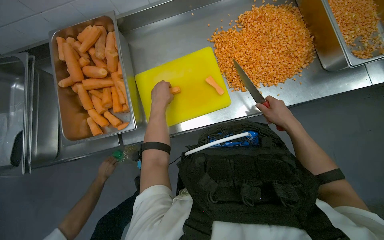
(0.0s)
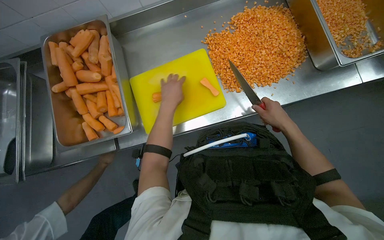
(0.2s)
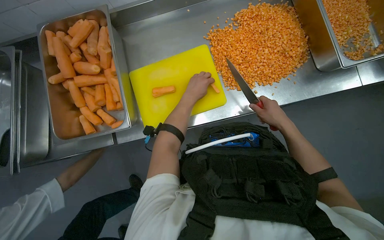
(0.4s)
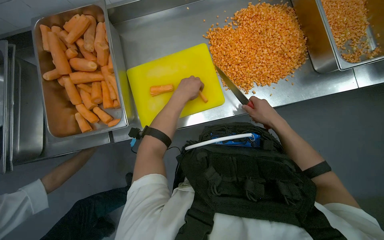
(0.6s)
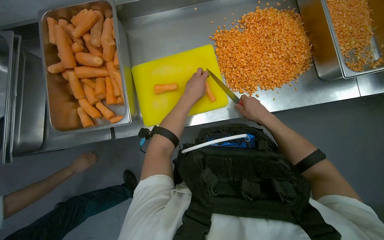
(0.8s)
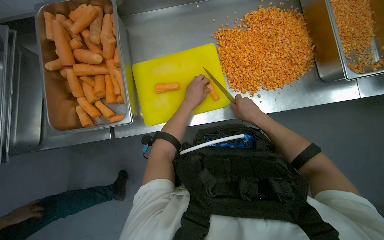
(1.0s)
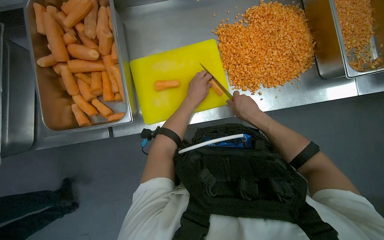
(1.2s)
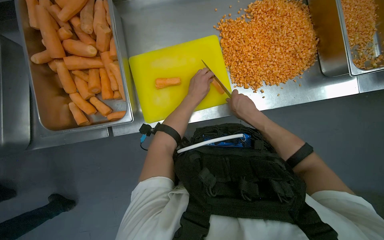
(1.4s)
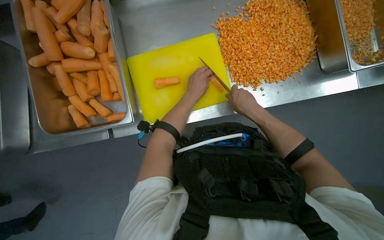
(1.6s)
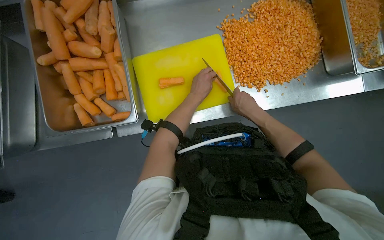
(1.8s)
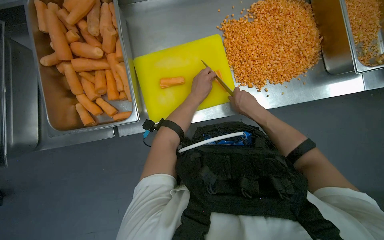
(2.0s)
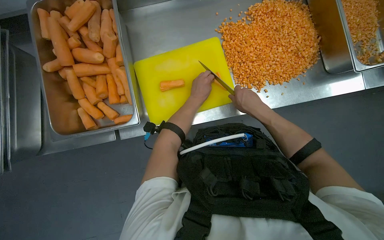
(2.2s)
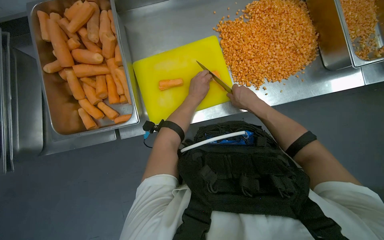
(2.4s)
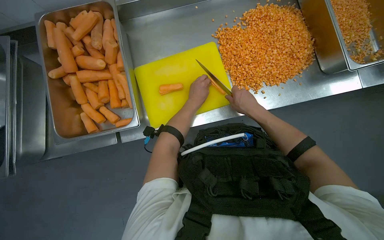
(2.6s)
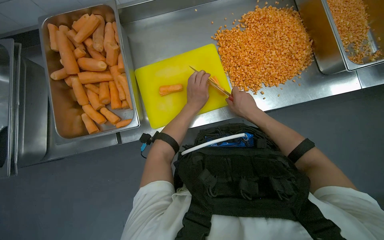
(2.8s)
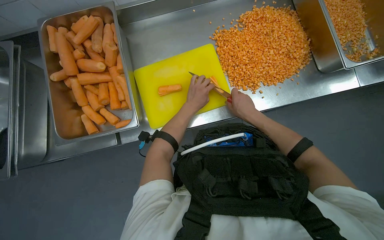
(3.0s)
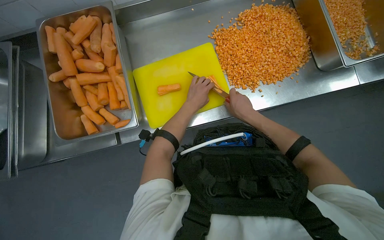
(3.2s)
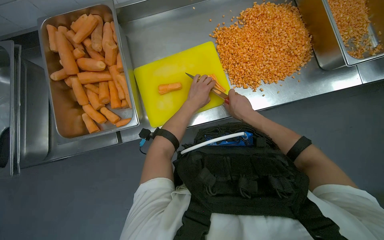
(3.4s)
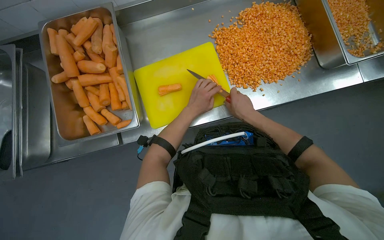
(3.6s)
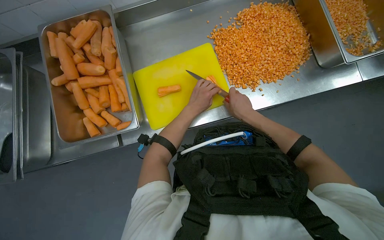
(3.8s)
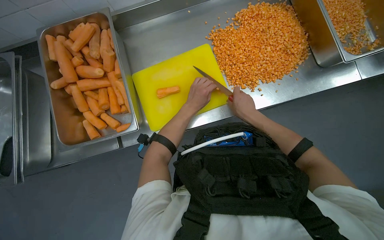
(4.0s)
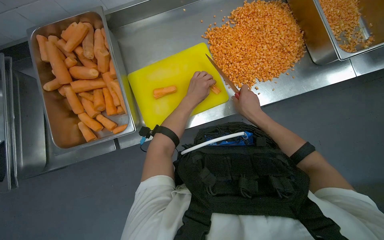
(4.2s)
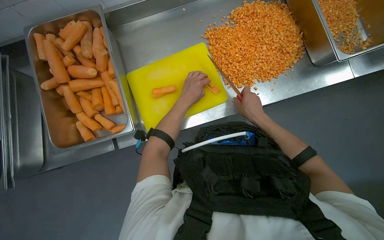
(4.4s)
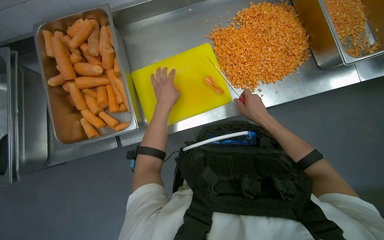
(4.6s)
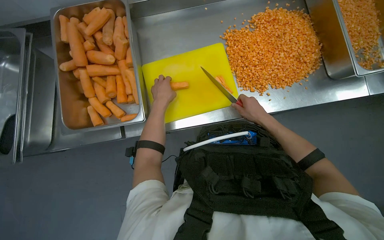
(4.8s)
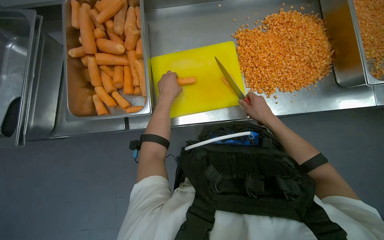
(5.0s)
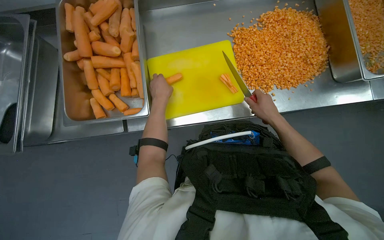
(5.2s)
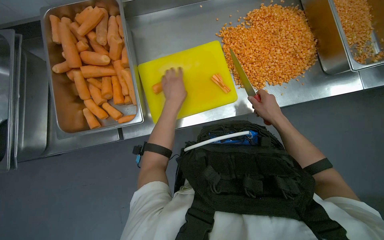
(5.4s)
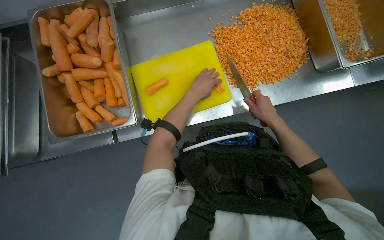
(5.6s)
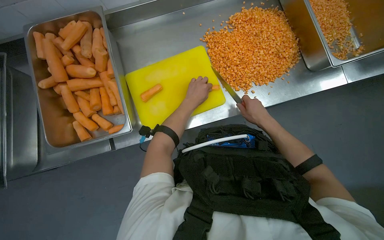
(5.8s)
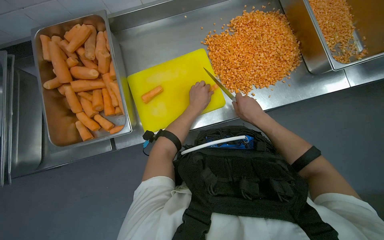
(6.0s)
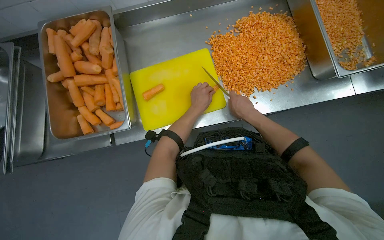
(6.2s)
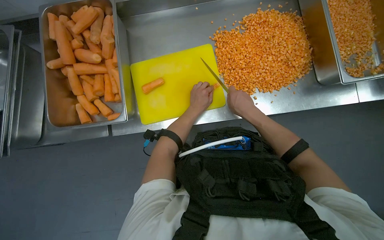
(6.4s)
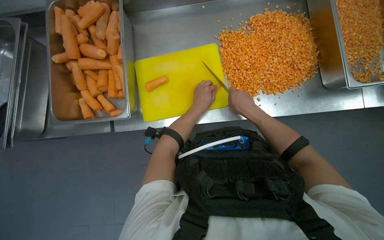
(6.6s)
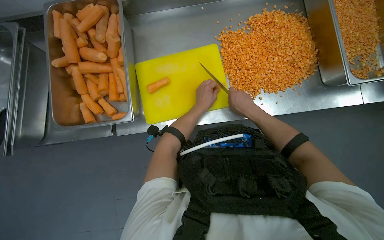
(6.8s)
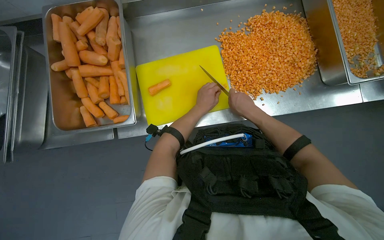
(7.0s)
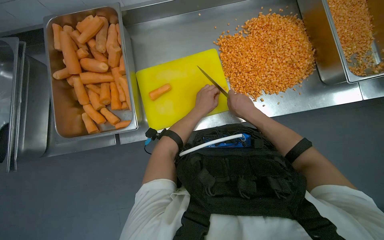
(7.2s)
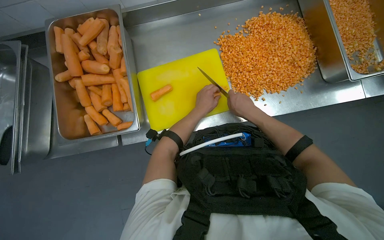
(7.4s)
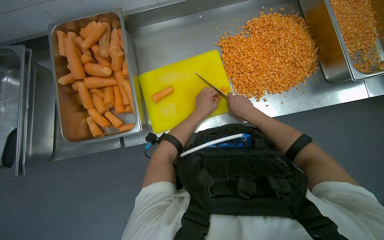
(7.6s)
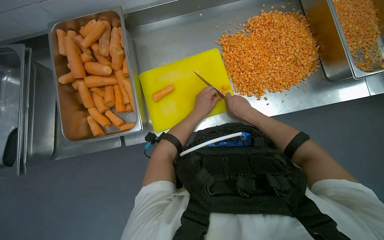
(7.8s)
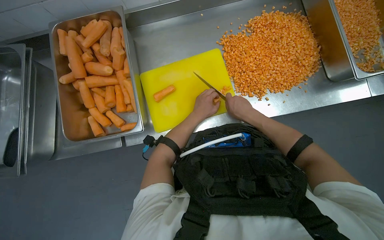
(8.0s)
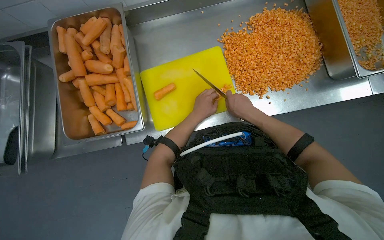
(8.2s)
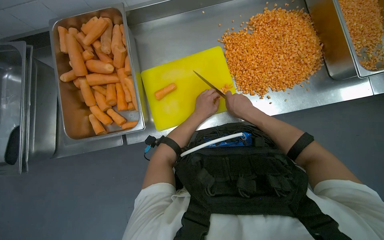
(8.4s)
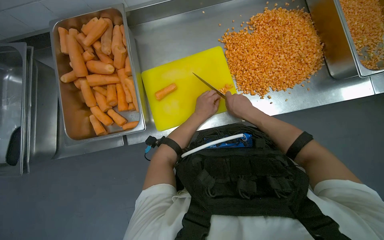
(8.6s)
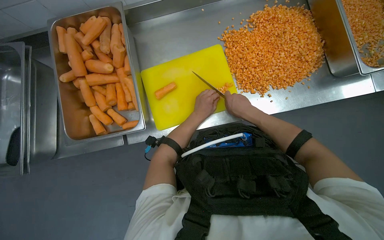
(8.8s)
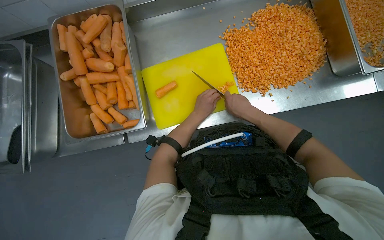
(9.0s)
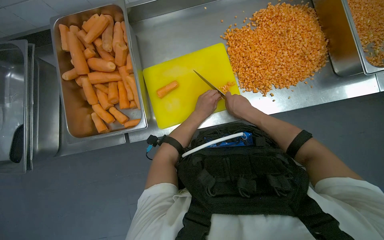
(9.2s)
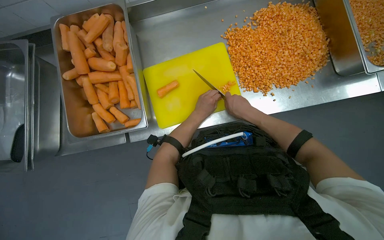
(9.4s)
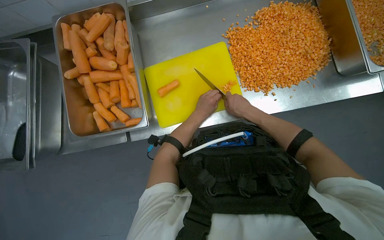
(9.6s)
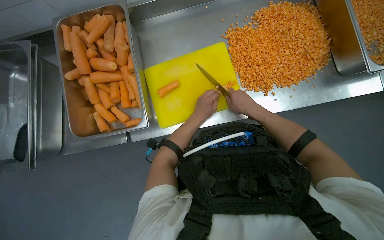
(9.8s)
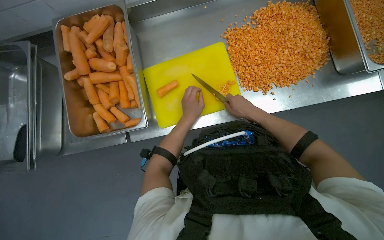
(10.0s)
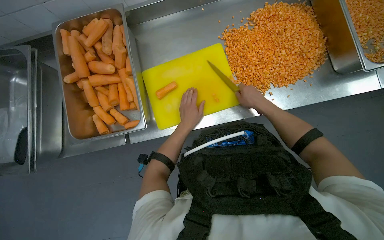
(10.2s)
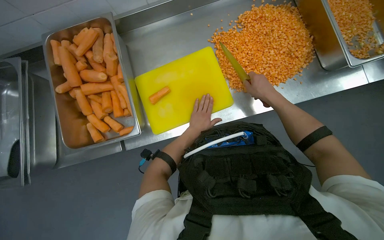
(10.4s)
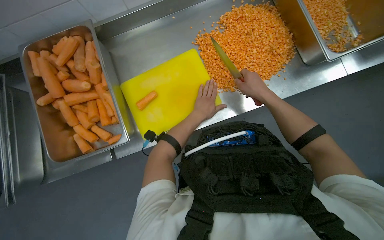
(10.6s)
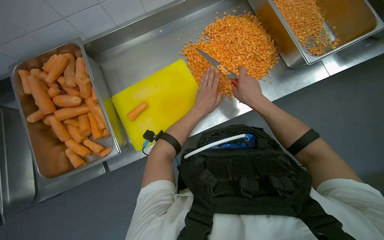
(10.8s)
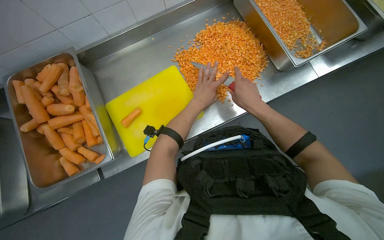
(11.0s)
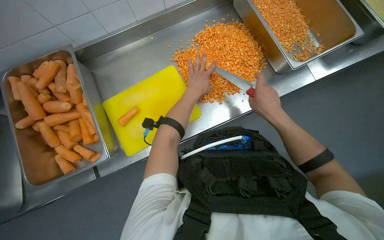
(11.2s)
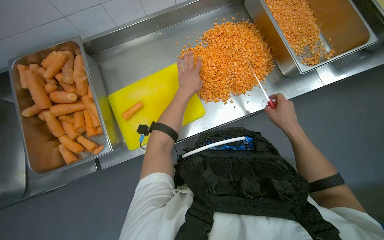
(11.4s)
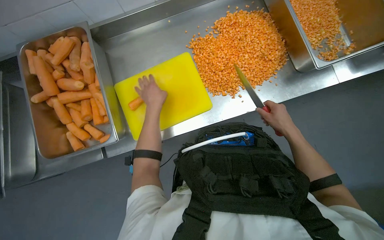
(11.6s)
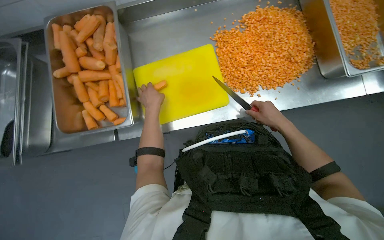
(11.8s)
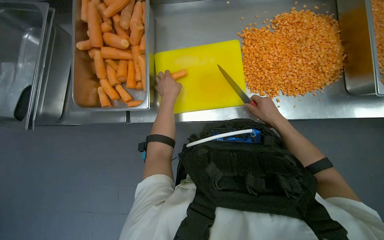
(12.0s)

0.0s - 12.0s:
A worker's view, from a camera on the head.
Job: preparing food.
The whole recording: Dicing carrots on cutting board. The worker dices carrots on a yellow cutting board and pushes them into a metal tray.
0.0s - 1.6s: The left hand heads to the right, covering some 10 cm. The right hand moves to the left, roughly 15 cm.
1.6s - 4.4s: The hands stay close to where they were, moving slightly.
4.4s - 6.0s: The left hand goes to the left and returns, about 15 cm each way.
6.0s - 7.6s: The hands stay close to where they were, moving slightly.
7.6s - 9.0s: The hands are busy where they are.
9.0s - 10.4s: The right hand shifts approximately 10 cm to the right.
10.4s - 12.0s: The left hand is displaced to the left and nearer to the camera by some 15 cm.

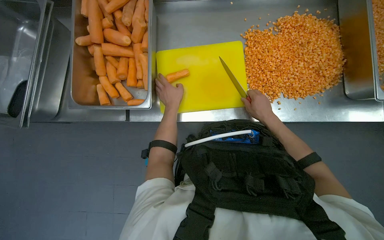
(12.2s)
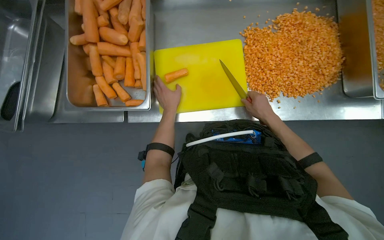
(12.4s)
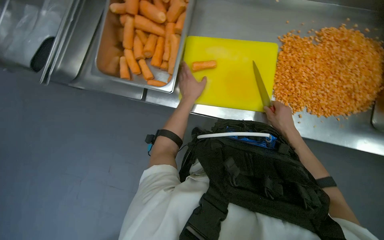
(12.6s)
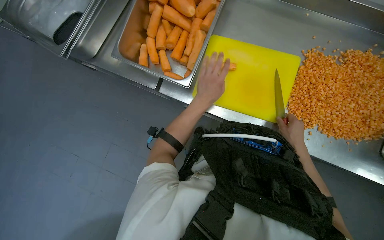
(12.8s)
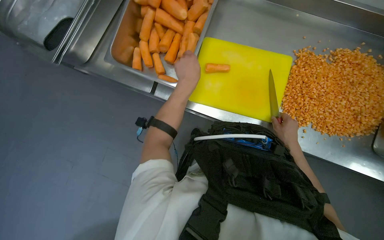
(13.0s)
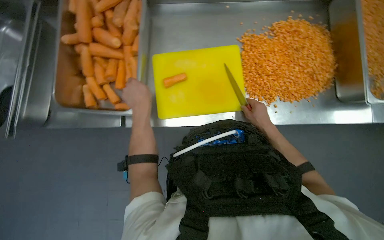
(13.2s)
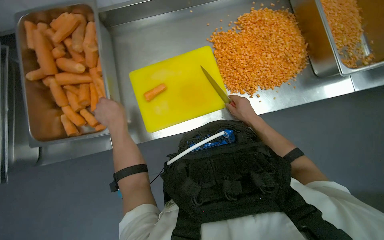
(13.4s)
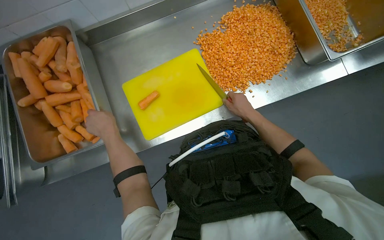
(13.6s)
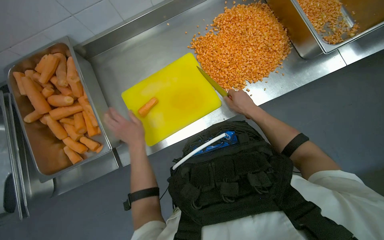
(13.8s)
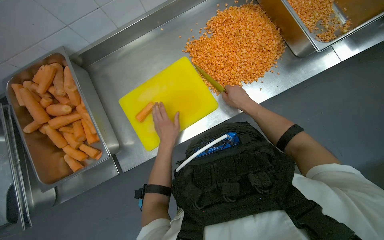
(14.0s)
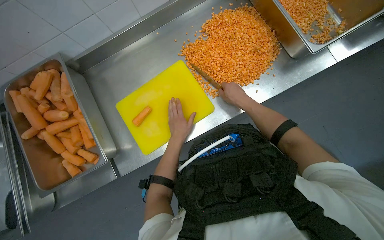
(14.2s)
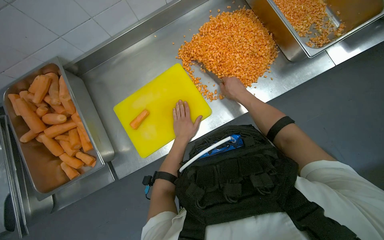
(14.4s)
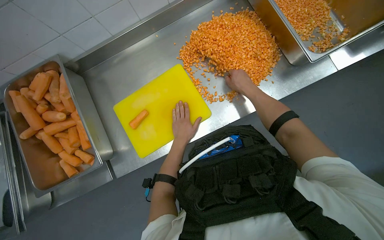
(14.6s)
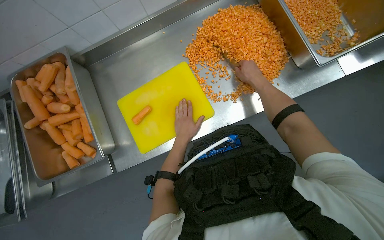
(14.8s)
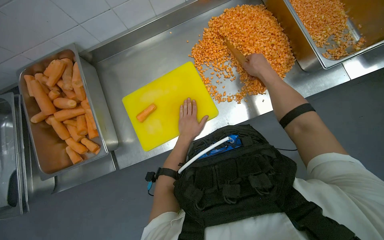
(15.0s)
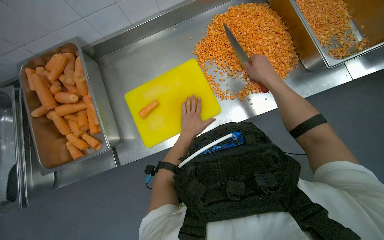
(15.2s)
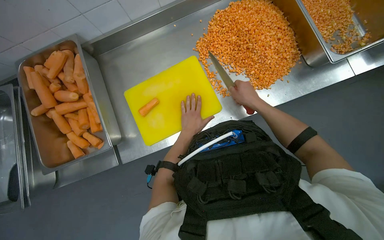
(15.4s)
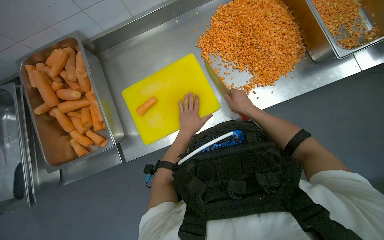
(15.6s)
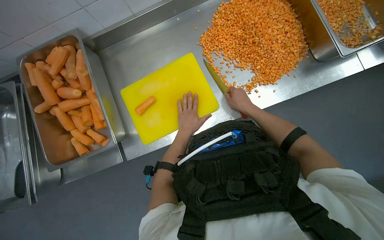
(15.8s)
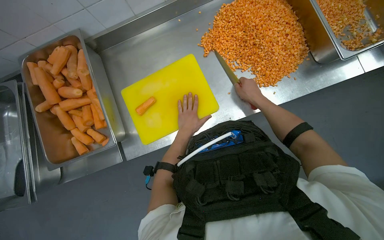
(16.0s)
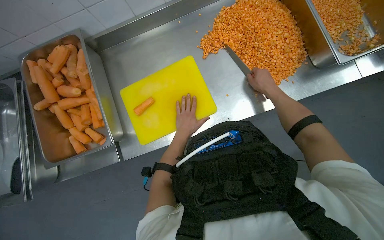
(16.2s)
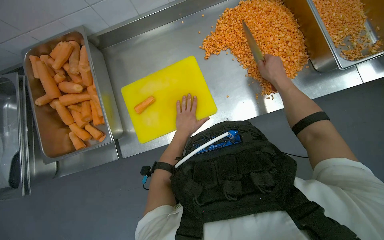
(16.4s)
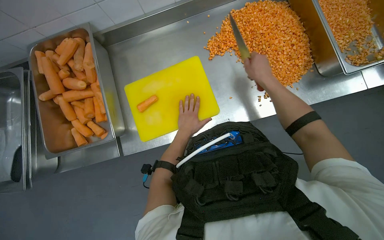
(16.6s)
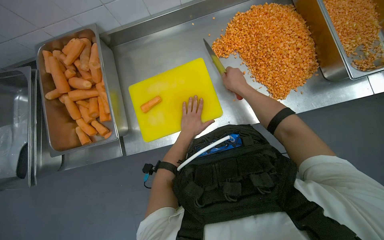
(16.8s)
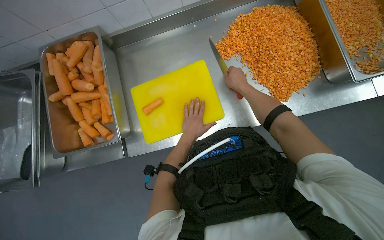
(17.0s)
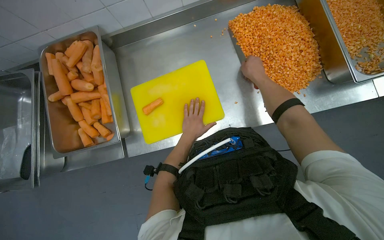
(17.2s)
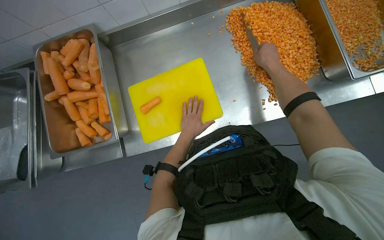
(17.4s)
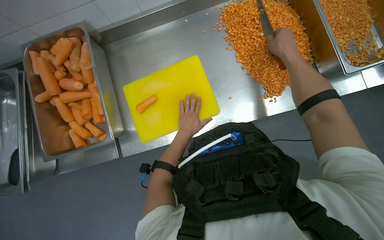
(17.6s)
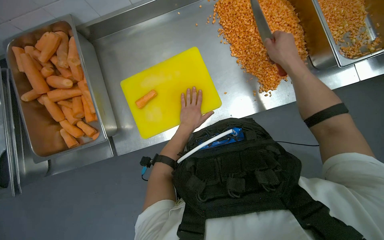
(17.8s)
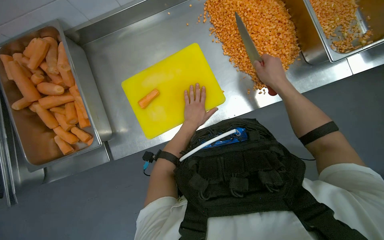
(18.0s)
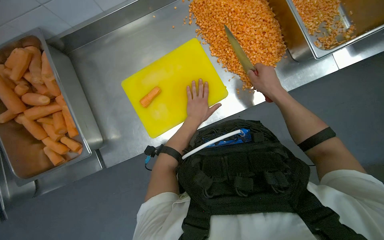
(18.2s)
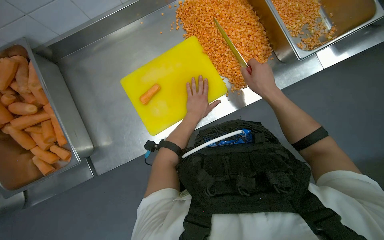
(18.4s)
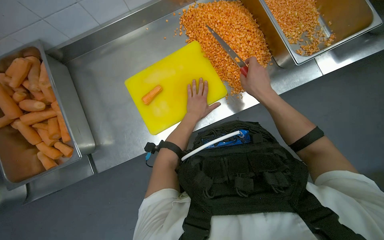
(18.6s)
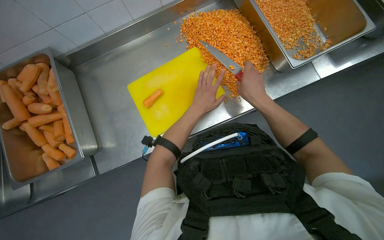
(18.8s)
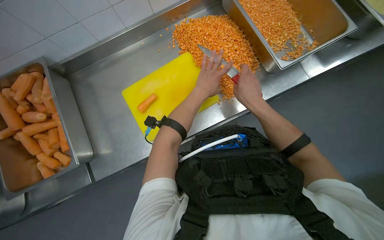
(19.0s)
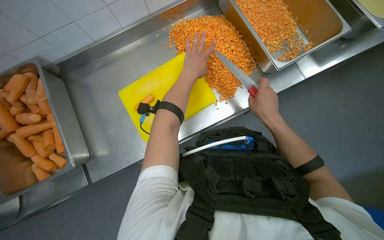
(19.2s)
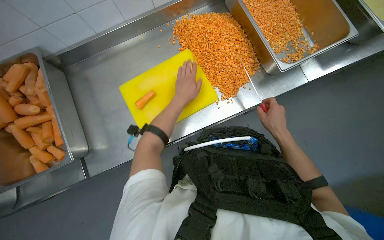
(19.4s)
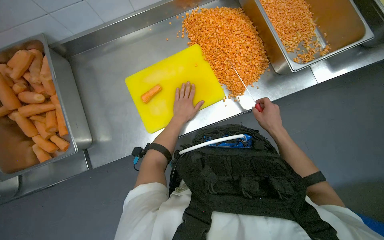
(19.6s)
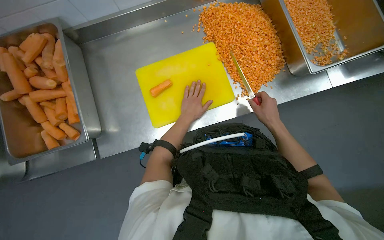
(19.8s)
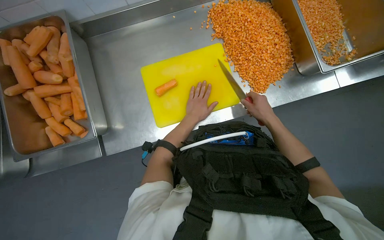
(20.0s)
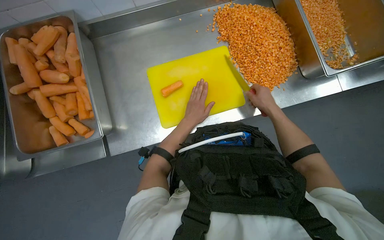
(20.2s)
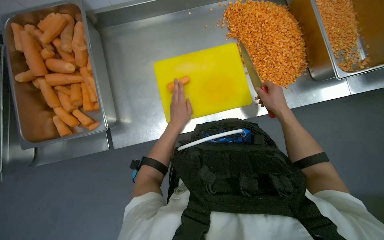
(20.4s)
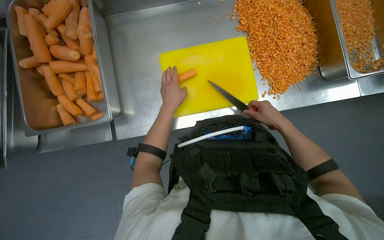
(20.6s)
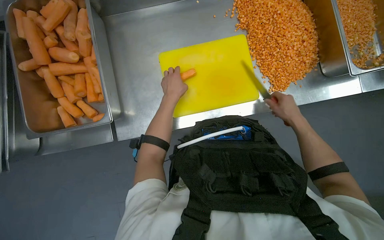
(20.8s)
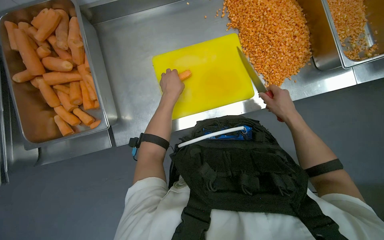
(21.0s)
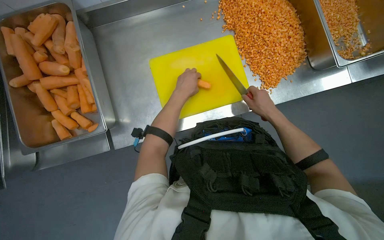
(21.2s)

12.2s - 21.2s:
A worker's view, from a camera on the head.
Job: preparing food.
The whole recording: Dicing carrots on cutting board. The worker dices carrots on a yellow cutting board and pushes them into a metal tray.
12.2s - 13.8s: The scene turns about 25 degrees counterclockwise in the picture.
13.8s - 15.2s: The left hand heads to the right, covering roughly 15 cm. Meanwhile the right hand travels up the picture and nearer to the camera by some 15 cm.
16.6s - 18.2s: The right hand reaches about 10 cm to the left, then returns.
18.2s - 19.8s: The left hand moves approximately 20 cm up the picture and comes back.
19.8s - 21.2s: The left hand moves nearer to the camera, about 10 cm.
